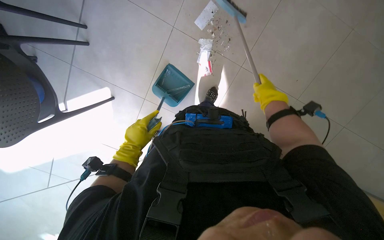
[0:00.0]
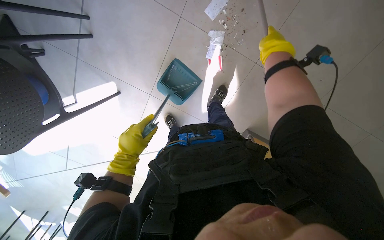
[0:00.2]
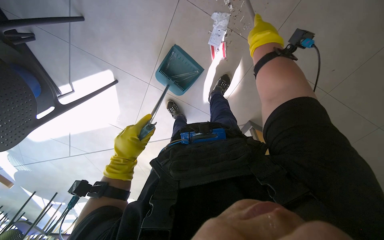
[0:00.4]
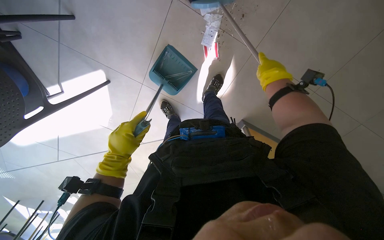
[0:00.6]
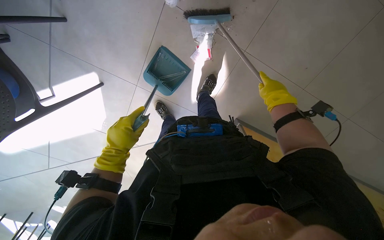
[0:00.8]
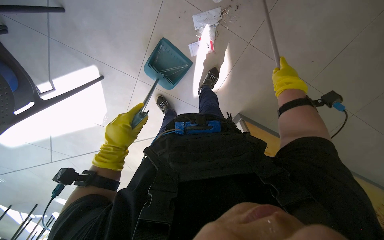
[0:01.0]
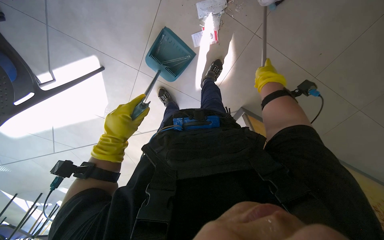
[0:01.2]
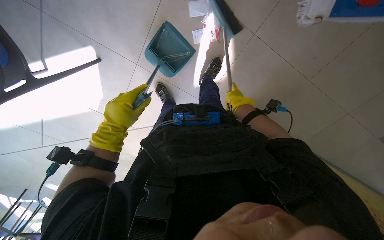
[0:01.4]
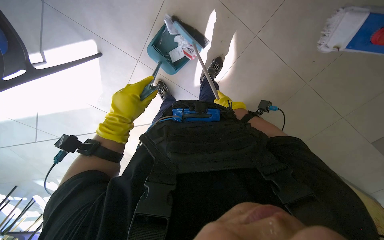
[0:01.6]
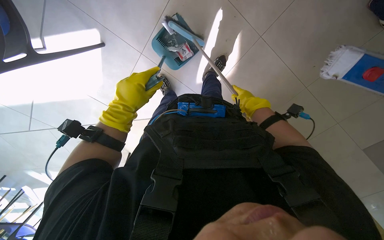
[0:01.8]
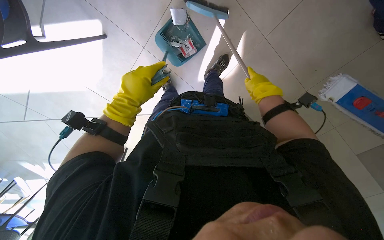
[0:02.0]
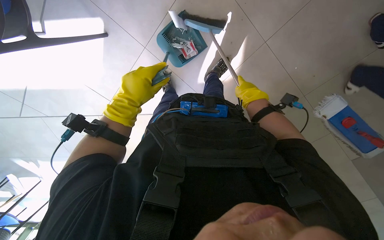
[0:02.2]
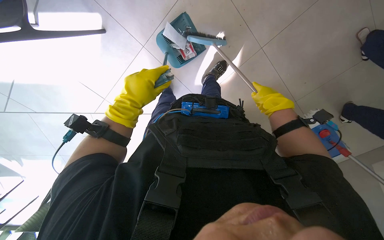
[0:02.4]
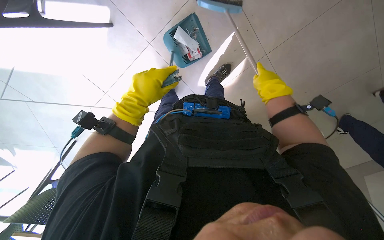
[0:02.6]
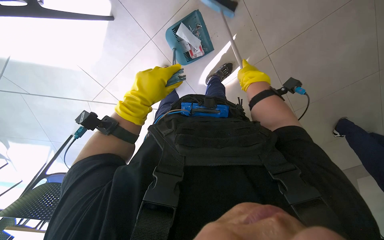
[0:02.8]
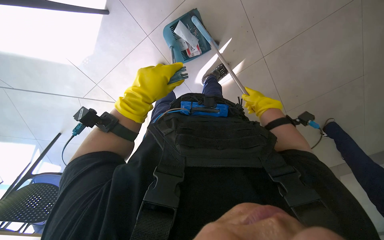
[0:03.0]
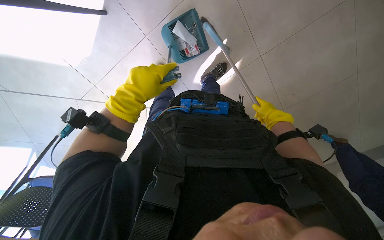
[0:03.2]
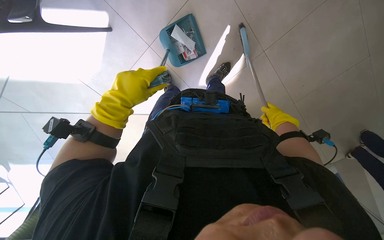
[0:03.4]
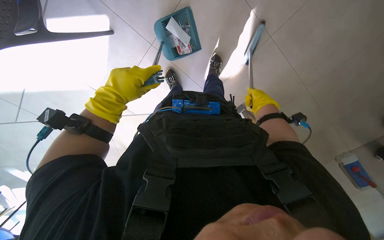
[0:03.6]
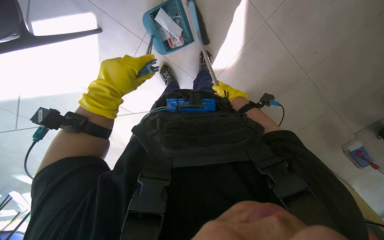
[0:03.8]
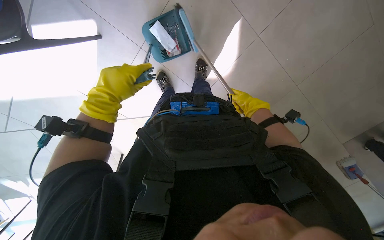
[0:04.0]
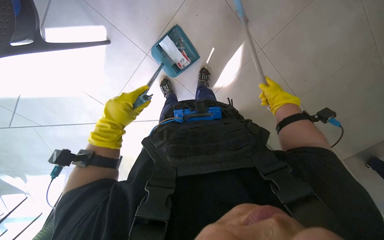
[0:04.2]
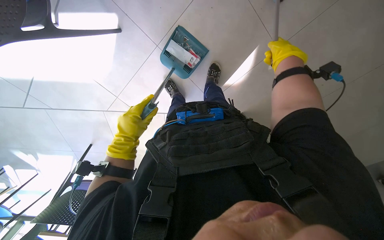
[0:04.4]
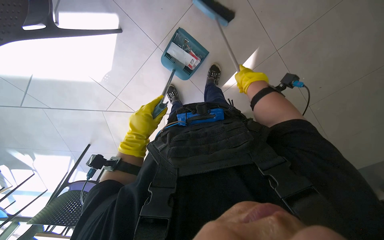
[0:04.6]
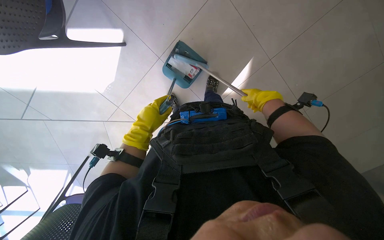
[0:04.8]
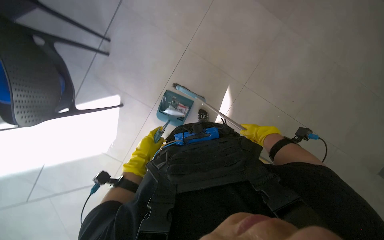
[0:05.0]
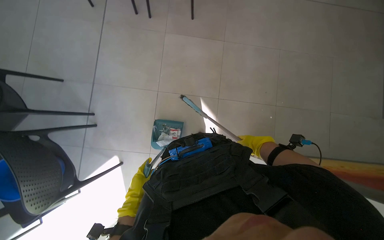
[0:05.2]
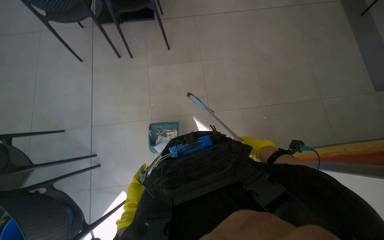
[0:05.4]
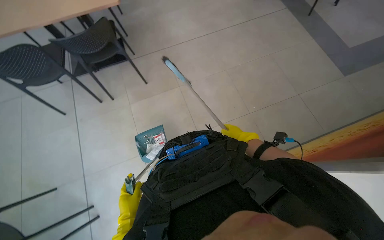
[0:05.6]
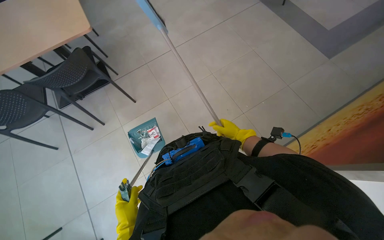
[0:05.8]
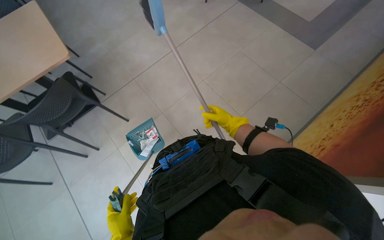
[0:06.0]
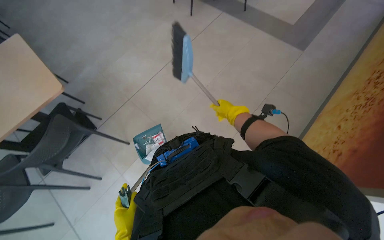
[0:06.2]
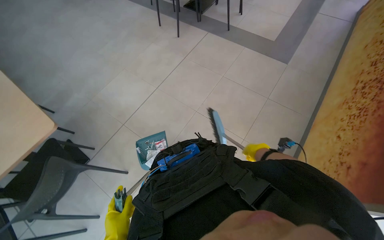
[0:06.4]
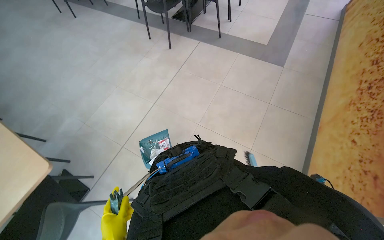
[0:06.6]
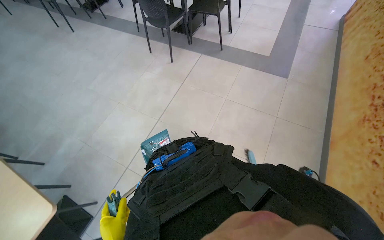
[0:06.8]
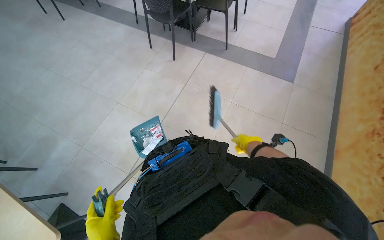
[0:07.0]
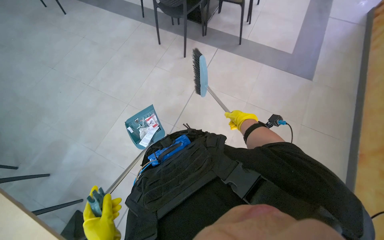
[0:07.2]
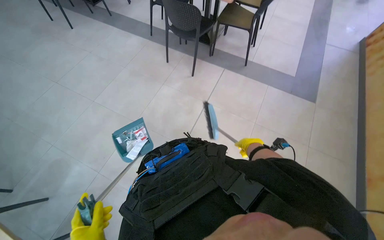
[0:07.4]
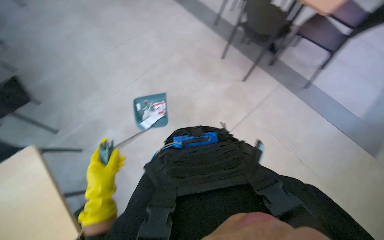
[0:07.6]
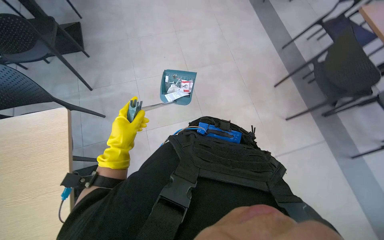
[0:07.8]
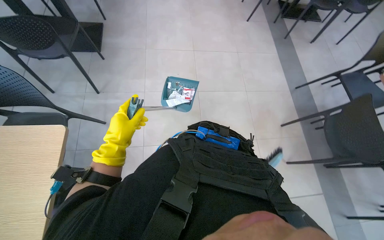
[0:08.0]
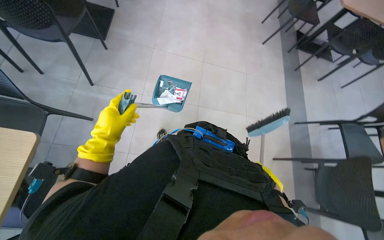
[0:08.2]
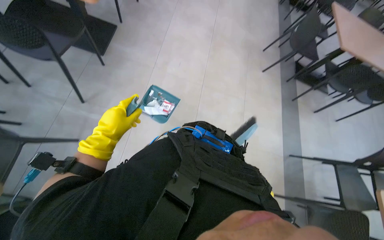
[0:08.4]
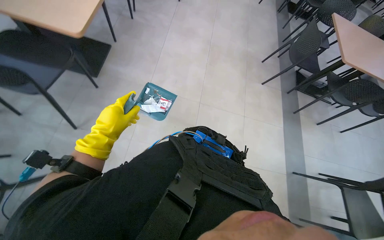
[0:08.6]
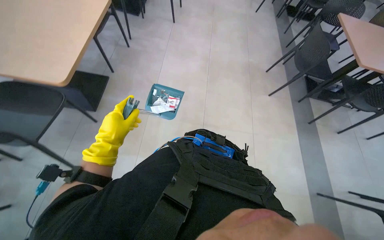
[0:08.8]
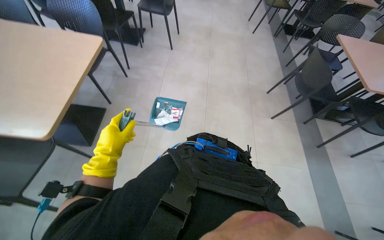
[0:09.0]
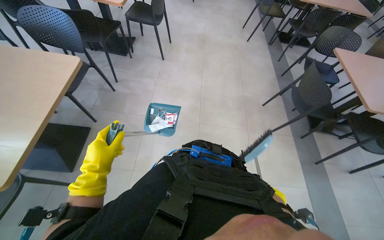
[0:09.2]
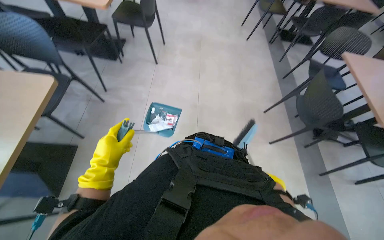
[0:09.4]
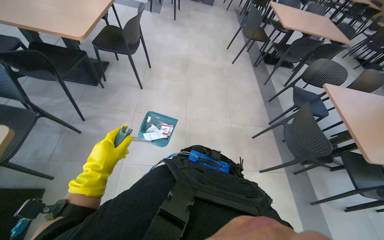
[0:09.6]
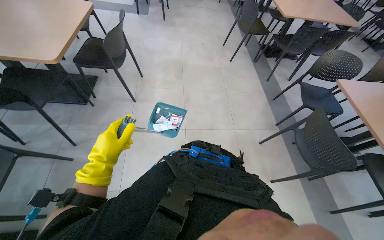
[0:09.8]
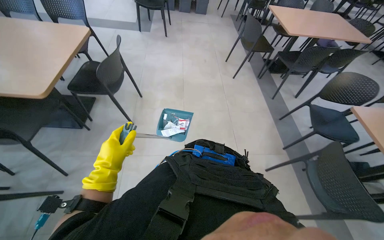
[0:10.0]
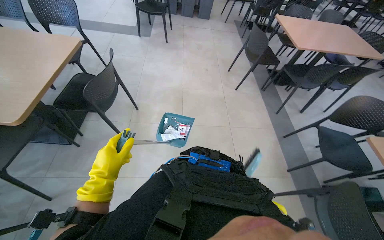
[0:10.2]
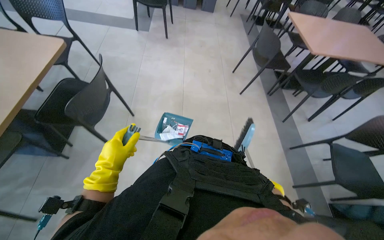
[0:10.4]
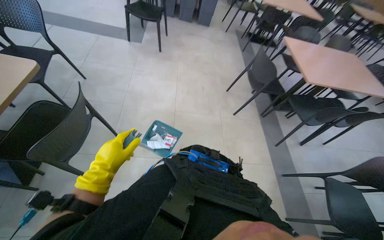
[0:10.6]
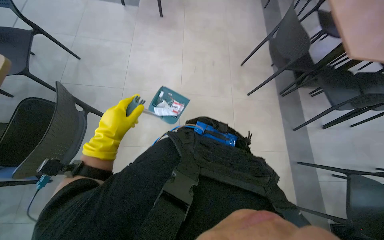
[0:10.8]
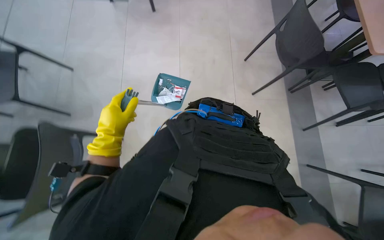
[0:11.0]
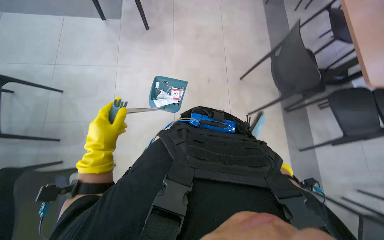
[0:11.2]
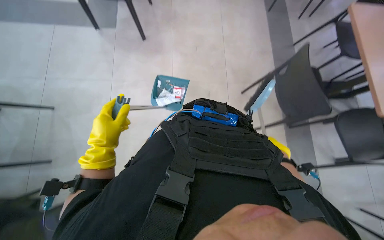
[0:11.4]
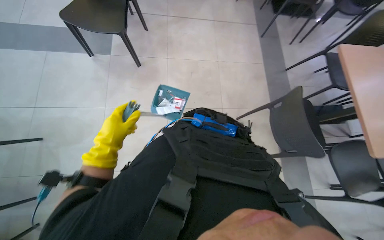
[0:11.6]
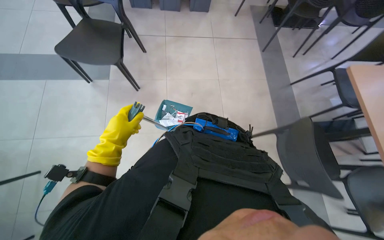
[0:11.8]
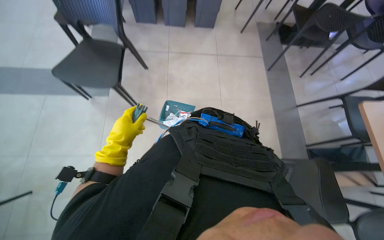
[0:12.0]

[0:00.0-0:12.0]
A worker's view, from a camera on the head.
Job: sweeping floor.
The whole recording: Sweeping floor with brush. The worker sweeps the floor with a brush and collects debris into a dustpan.
0:00.0 to 0:01.6: The view tips downward by about 15 degrees. The right hand is displaced farther from the camera and to the left by approximately 40 cm; the left hand heads up the picture, covering some 10 cm.
0:01.6 to 0:03.0: The right hand swings nearer and farther, approximately 20 cm each way, with 2 reversals.
0:03.0 to 0:04.4: The right hand heads nearer to the camera and up the picture, covering some 15 cm.
0:04.4 to 0:06.0: The view tips upward by roughly 50 degrees. The scene rotates counterclockwise by some 65 degrees.
0:06.0 to 0:07.6: The head travels approximately 80 cm. The wearer looks roughly 15 degrees further upward.
0:07.6 to 0:09.0: The view tilts some 15 degrees upward. Everything in view rotates roughly 35 degrees clockwise.
0:10.4 to 0:12.0: The camera travels about 80 cm.

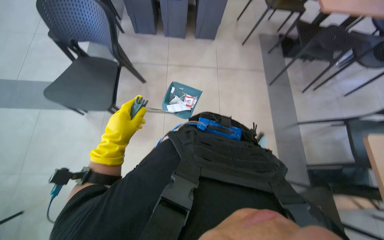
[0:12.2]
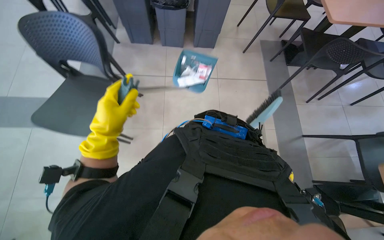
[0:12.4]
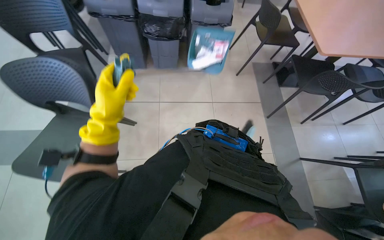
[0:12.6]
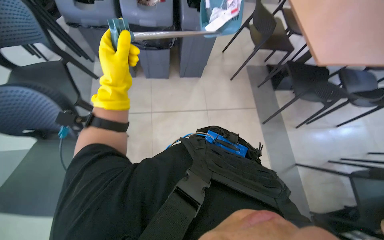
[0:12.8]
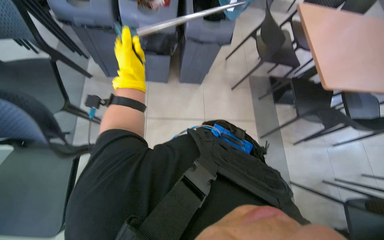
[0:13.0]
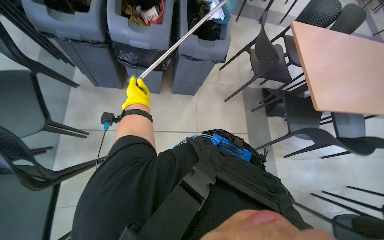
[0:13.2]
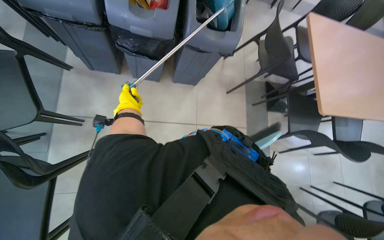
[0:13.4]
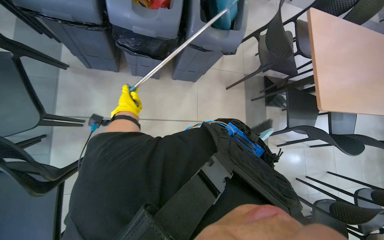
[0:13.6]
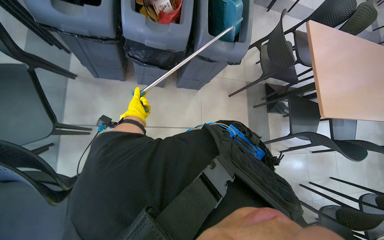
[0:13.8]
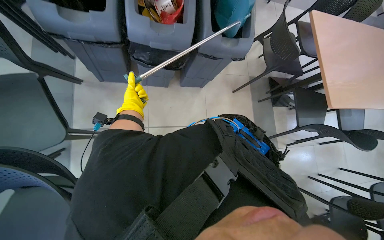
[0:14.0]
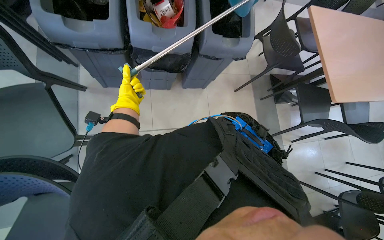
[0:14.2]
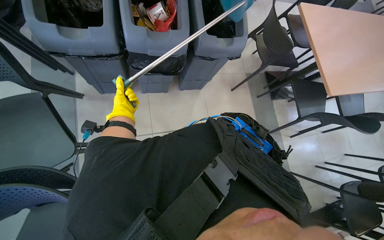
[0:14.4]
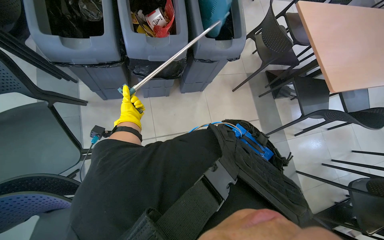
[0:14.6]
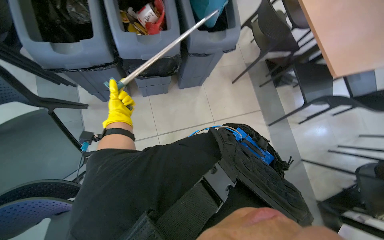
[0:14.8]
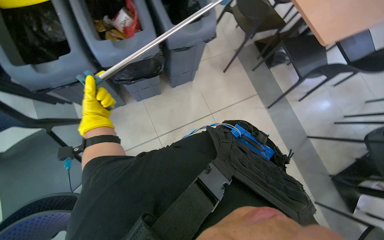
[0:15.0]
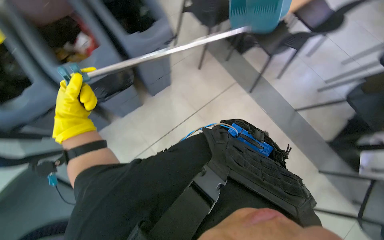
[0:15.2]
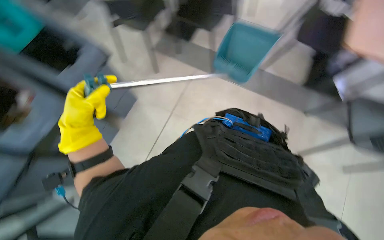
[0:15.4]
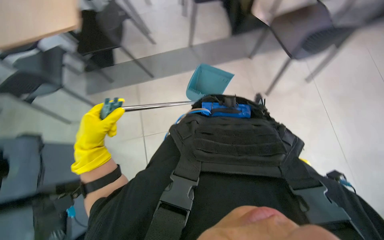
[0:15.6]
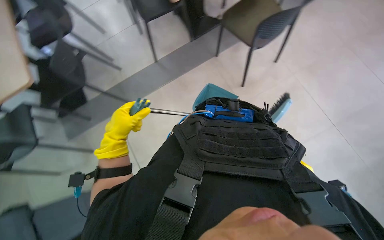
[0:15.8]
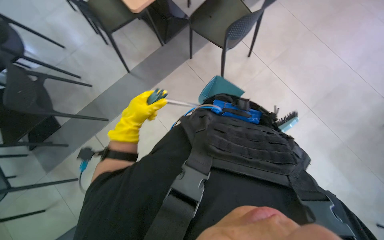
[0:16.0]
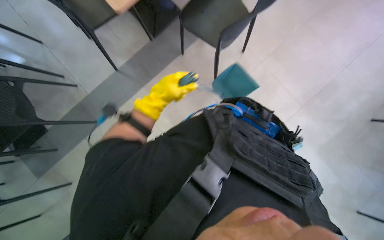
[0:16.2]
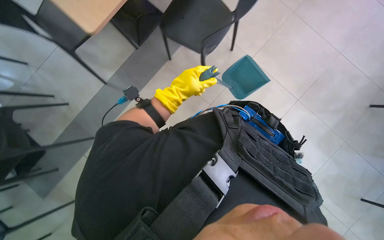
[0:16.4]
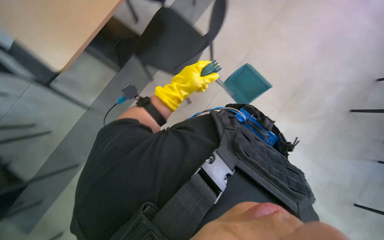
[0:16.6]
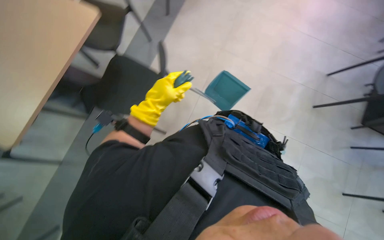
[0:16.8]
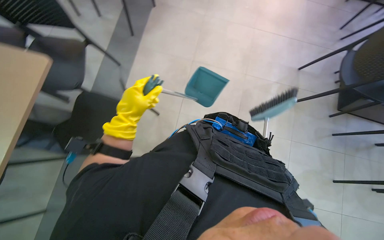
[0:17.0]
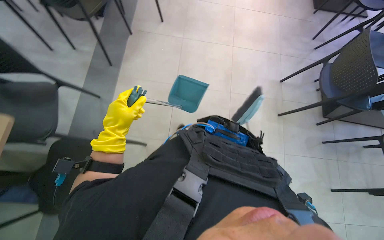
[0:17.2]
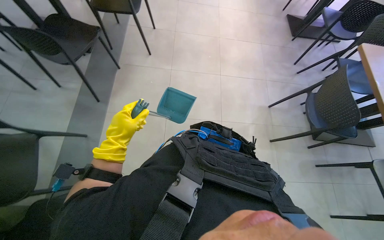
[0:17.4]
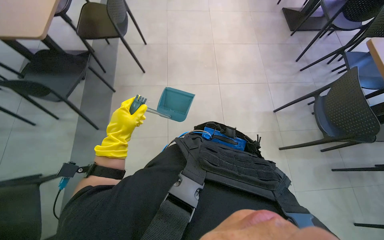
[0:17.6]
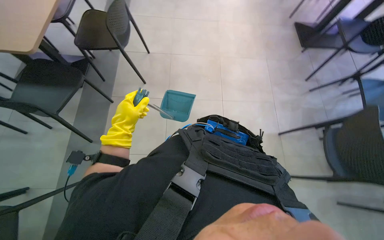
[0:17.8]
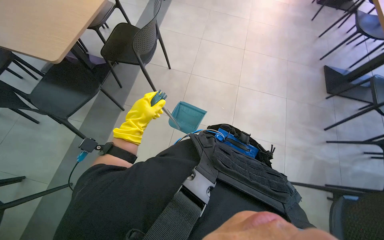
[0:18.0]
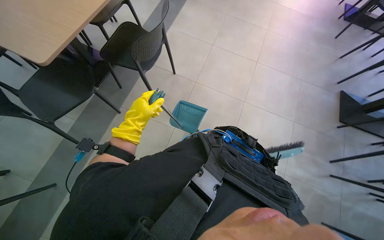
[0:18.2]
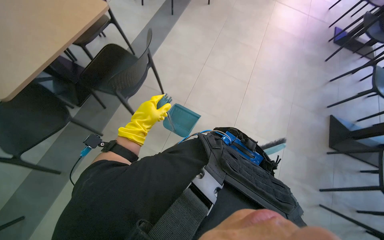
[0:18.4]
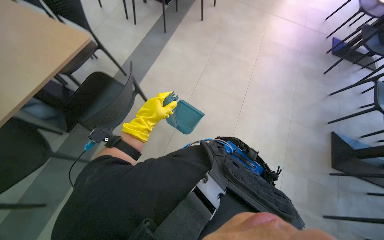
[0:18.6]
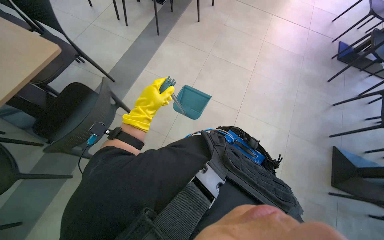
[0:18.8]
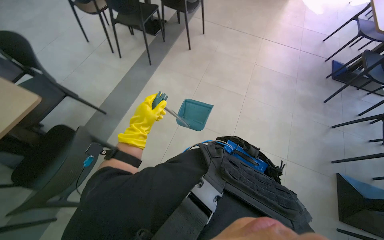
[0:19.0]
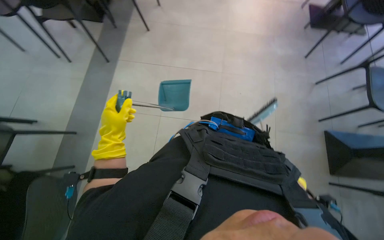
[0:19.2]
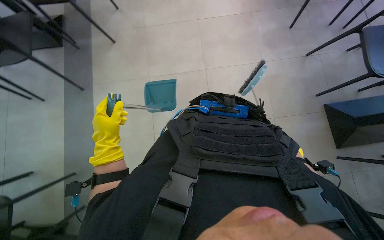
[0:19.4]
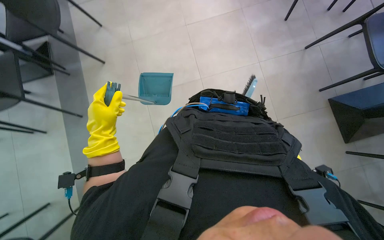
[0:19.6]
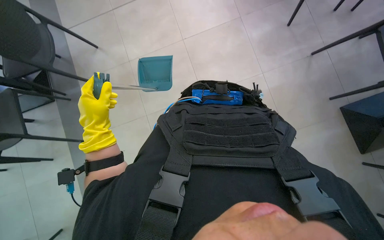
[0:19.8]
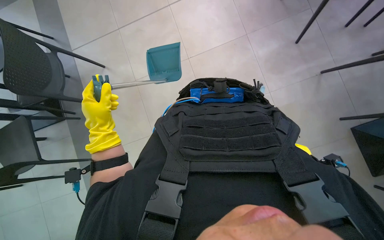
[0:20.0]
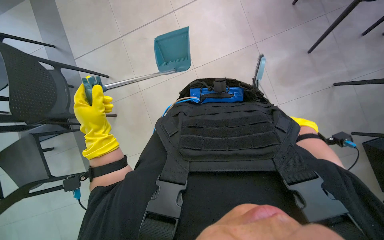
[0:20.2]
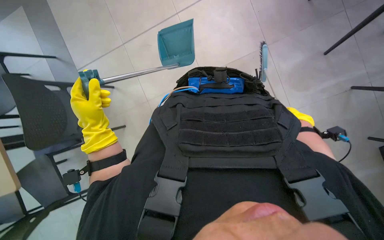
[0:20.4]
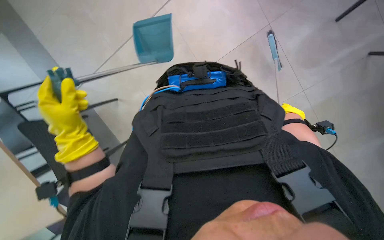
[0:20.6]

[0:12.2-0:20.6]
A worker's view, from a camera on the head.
Job: sweeping floor.
The whole recording: Sweeping floor with brush. The worker sweeps the floor with a brush and collects debris into a dustpan.
0:12.2 to 0:13.6: The camera travels roughly 70 cm.
0:13.6 to 0:15.0: The scene turns approximately 25 degrees counterclockwise in the picture. The left hand is displaced nearer to the camera by approximately 20 cm.
0:15.0 to 0:16.4: The camera is carried about 50 cm. The wearer's head swings roughly 65 degrees to the right.
0:17.8 to 0:19.2: The head travels about 1 m.
0:19.2 to 0:20.6: The camera pitches downward, by some 15 degrees.
